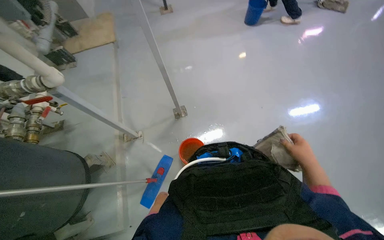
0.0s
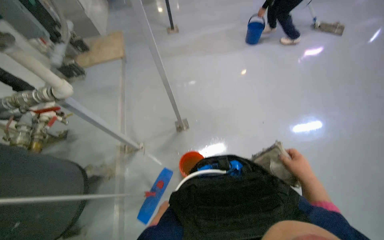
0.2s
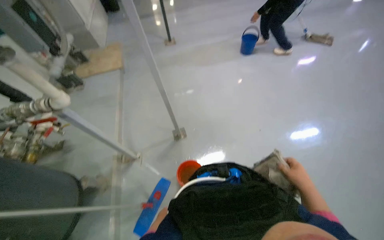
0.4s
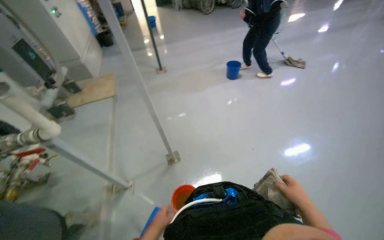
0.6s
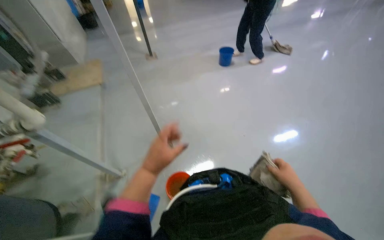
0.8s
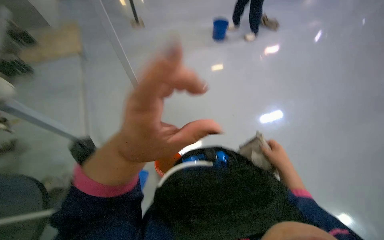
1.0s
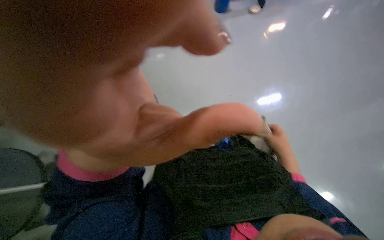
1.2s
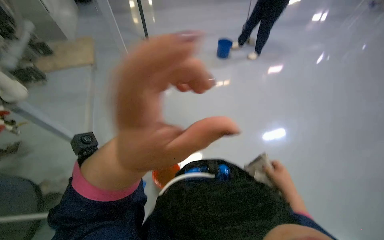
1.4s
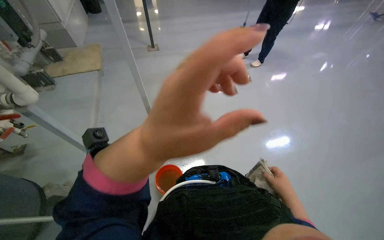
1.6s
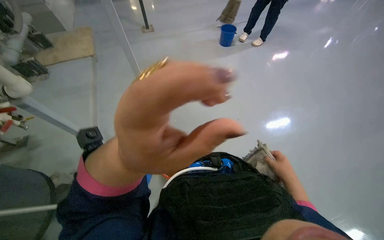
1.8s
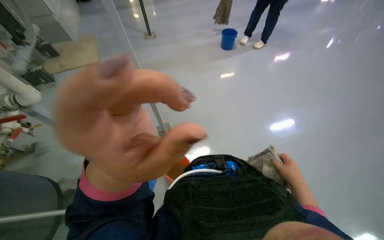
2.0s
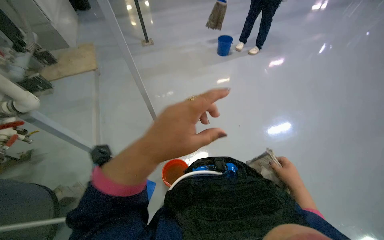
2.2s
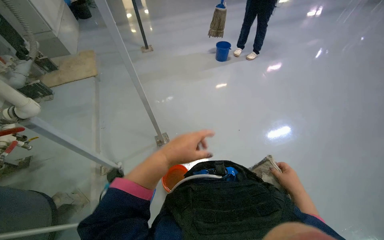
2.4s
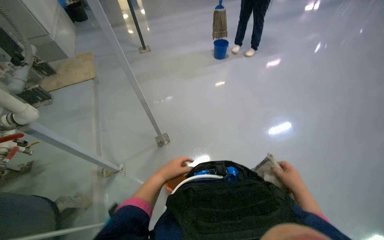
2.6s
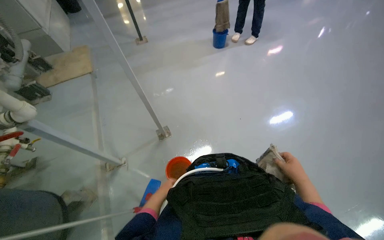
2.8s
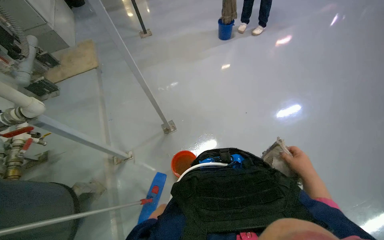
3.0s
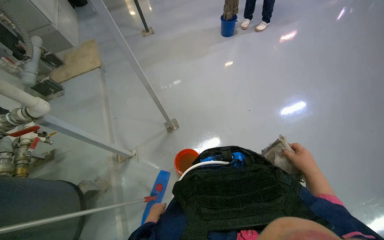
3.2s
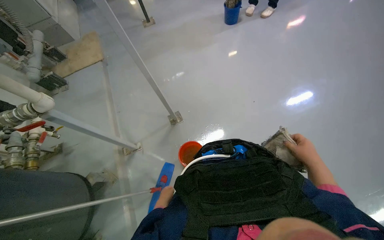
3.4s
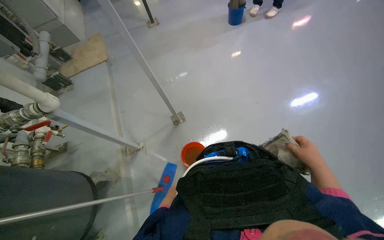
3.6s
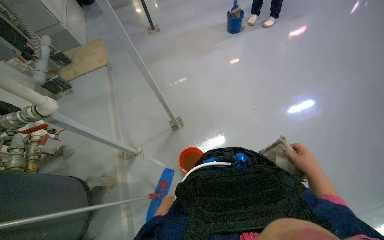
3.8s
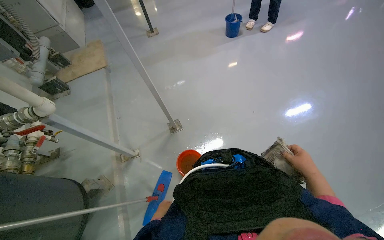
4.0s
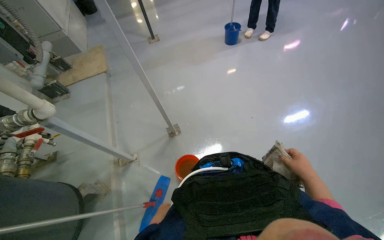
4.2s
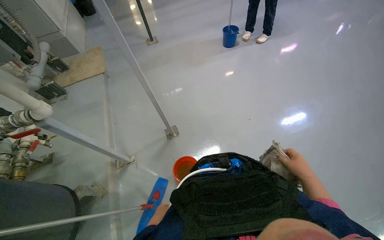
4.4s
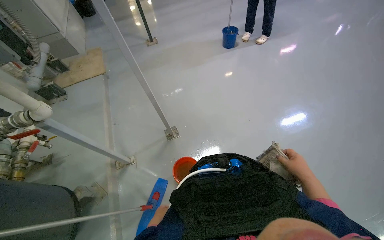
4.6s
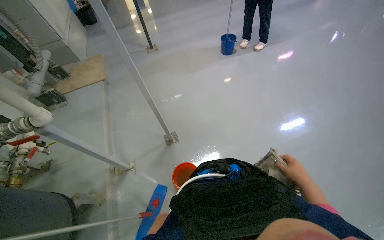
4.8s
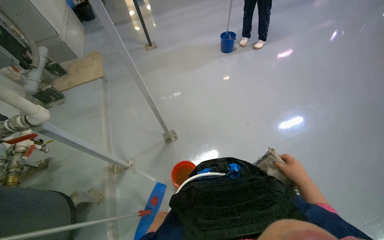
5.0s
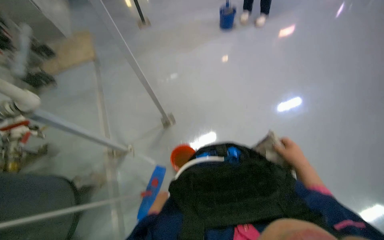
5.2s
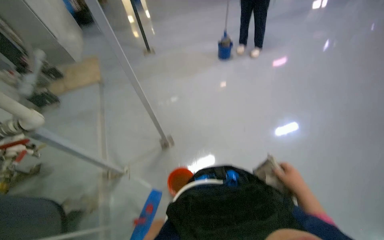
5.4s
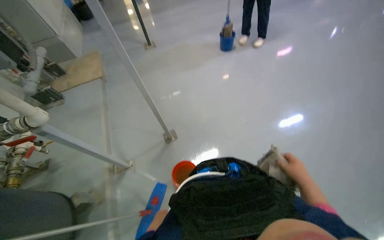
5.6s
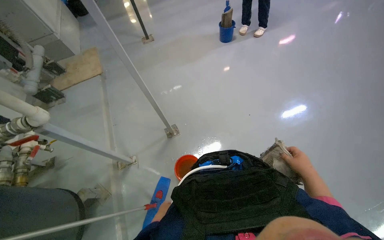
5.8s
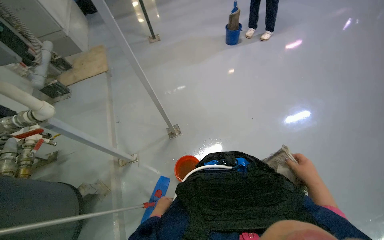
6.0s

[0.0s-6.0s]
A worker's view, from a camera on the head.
Job: wiping surfaces.
The whole recording: Wiping pipes and wall. The worker wipes the pipes and wall with a cloth.
0.0s to 1.6s: The view tilts approximately 15 degrees upward. The left hand is displaced nearer to the camera and up the picture by roughly 50 cm.

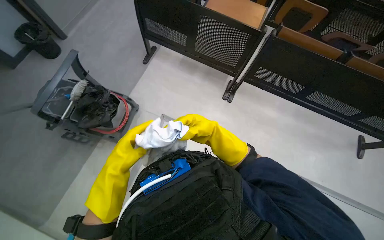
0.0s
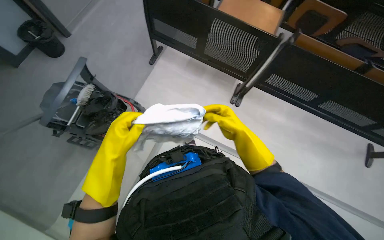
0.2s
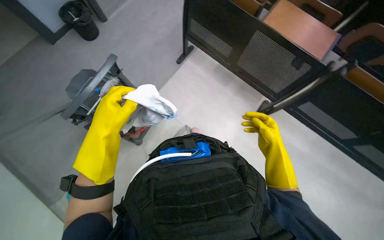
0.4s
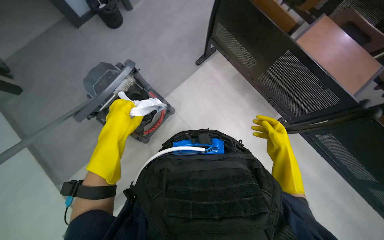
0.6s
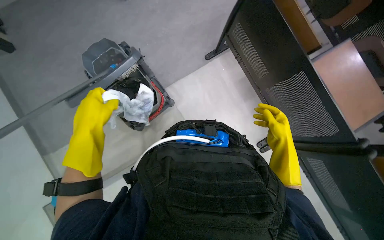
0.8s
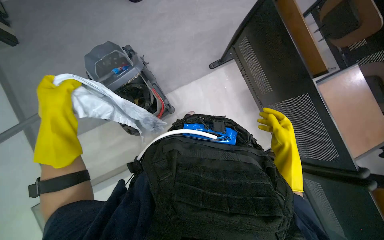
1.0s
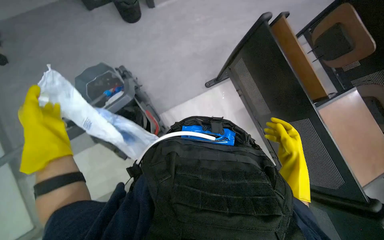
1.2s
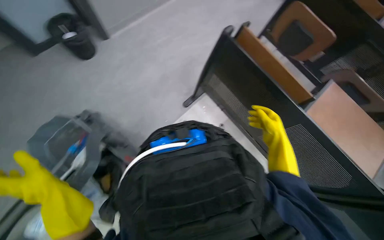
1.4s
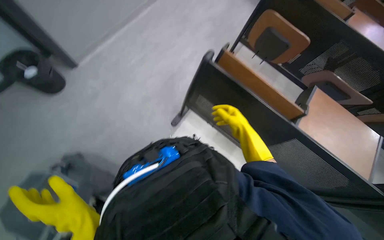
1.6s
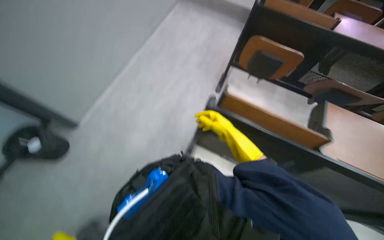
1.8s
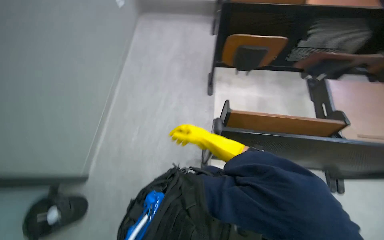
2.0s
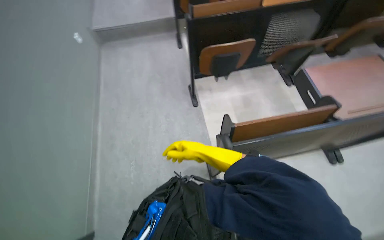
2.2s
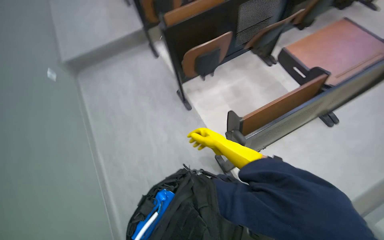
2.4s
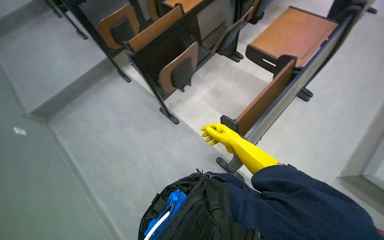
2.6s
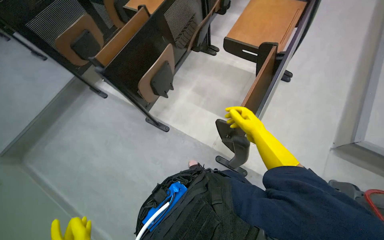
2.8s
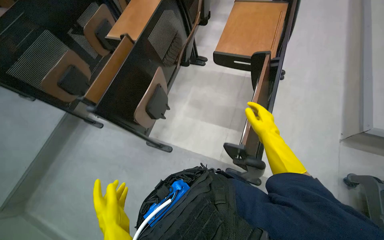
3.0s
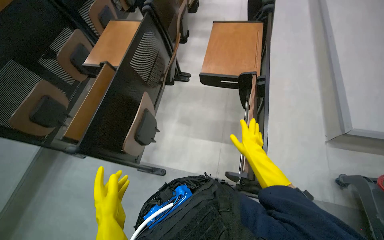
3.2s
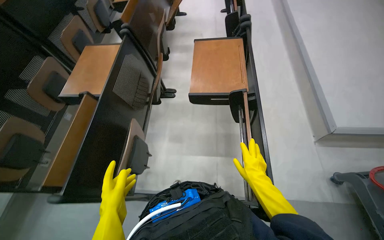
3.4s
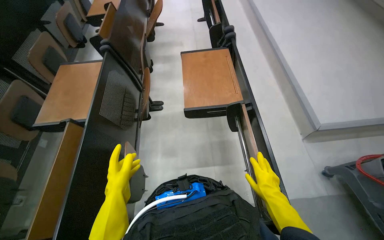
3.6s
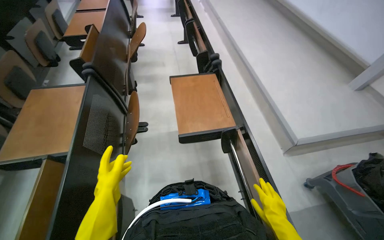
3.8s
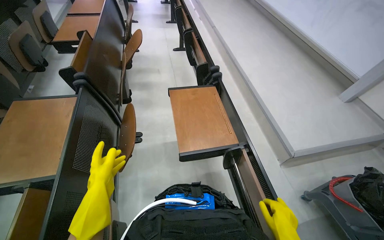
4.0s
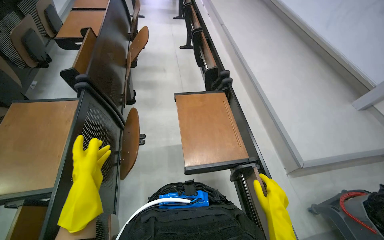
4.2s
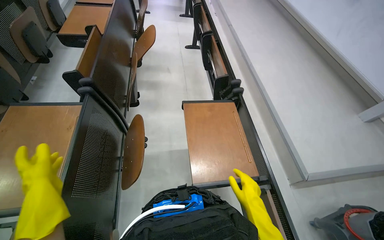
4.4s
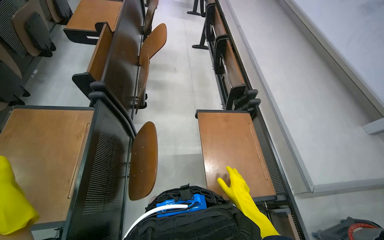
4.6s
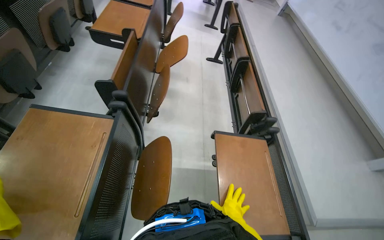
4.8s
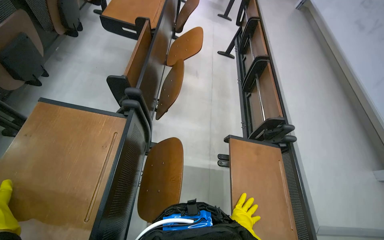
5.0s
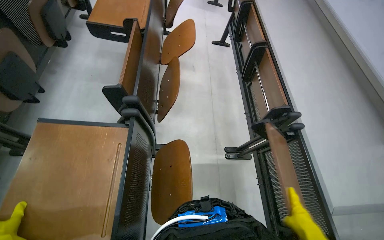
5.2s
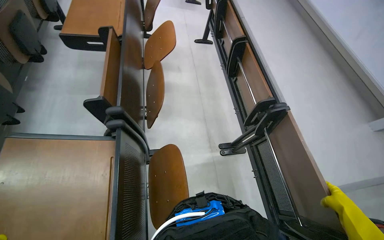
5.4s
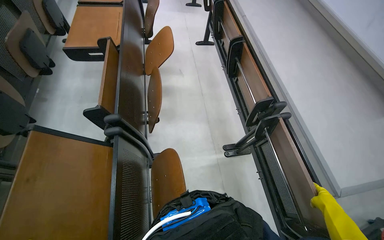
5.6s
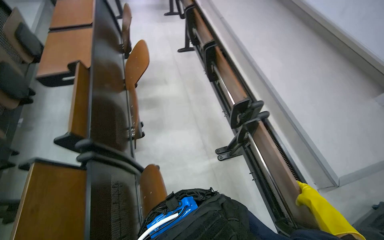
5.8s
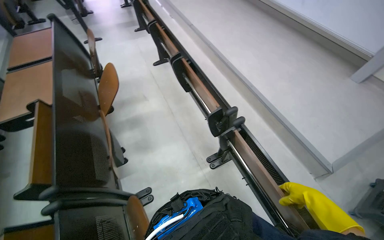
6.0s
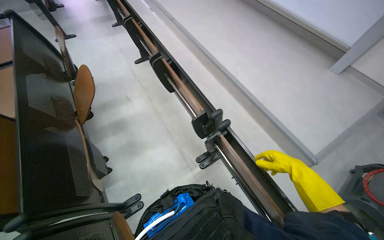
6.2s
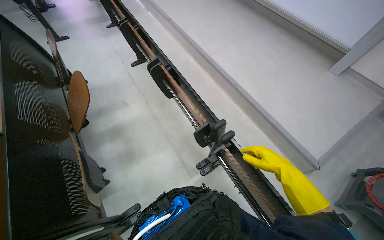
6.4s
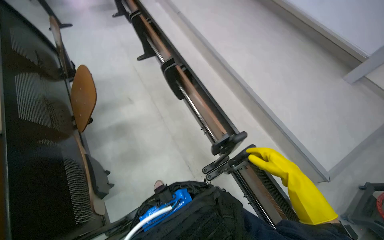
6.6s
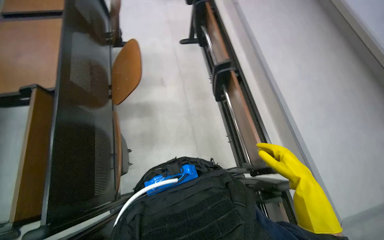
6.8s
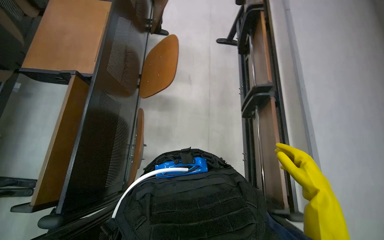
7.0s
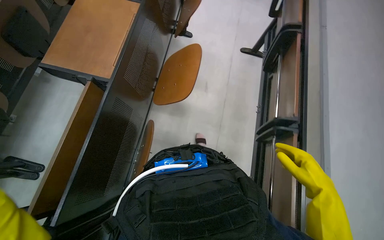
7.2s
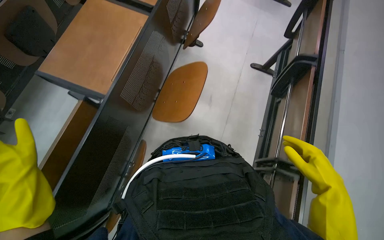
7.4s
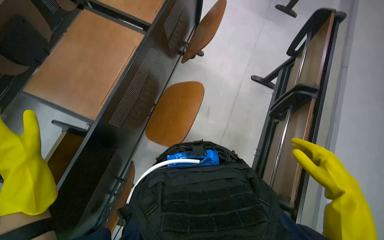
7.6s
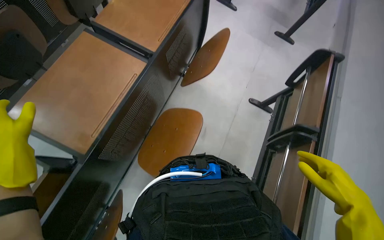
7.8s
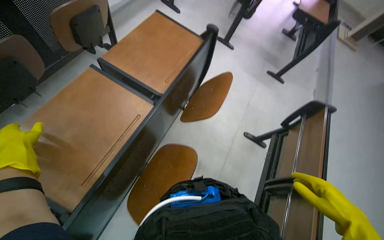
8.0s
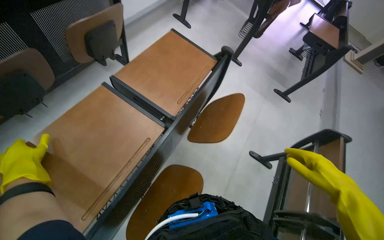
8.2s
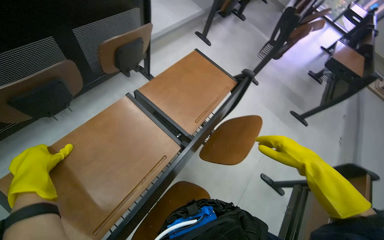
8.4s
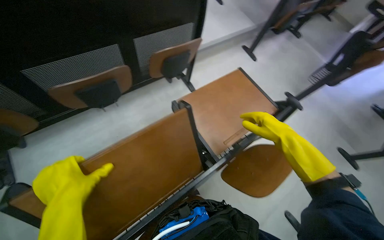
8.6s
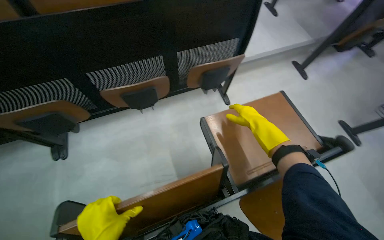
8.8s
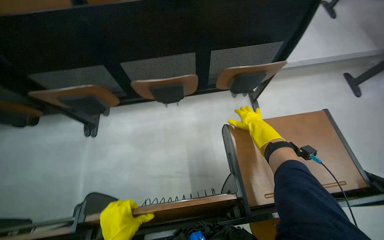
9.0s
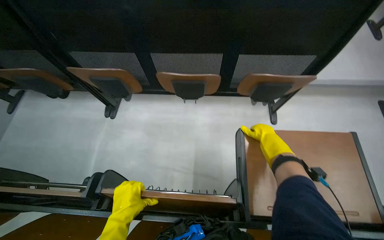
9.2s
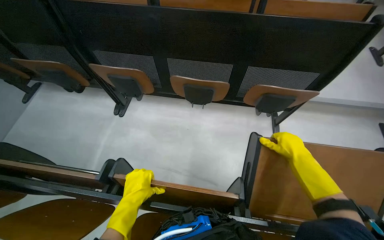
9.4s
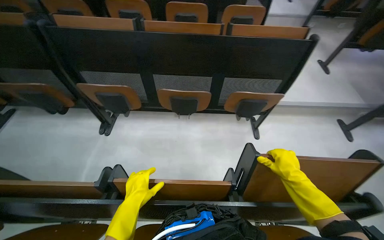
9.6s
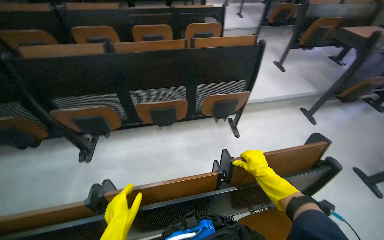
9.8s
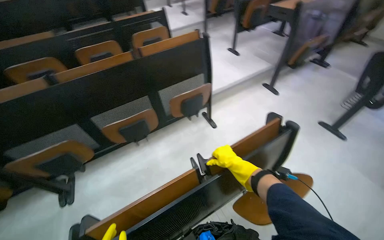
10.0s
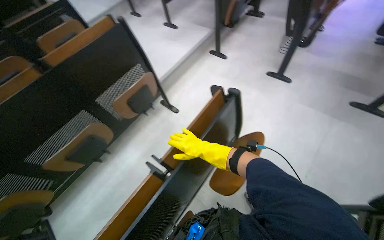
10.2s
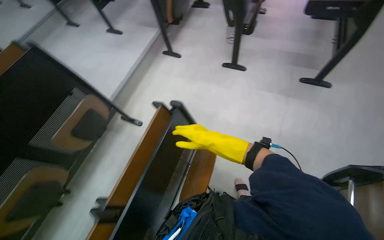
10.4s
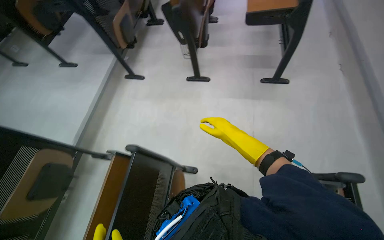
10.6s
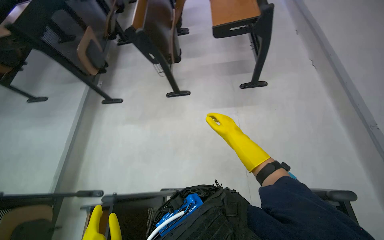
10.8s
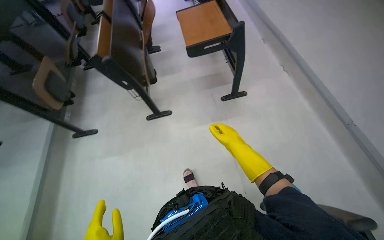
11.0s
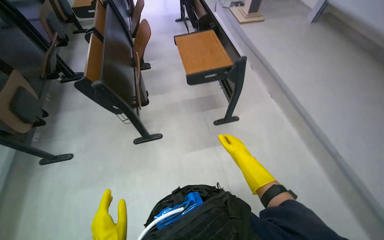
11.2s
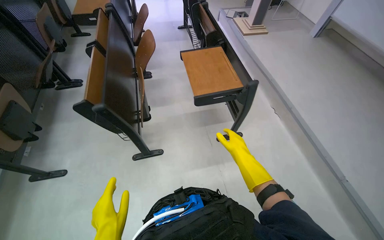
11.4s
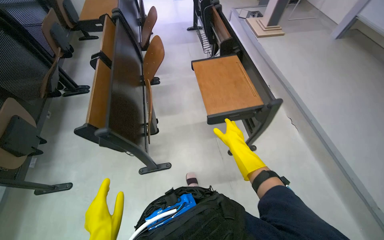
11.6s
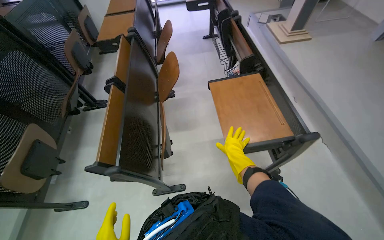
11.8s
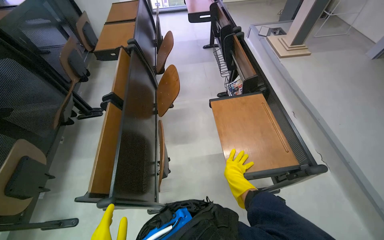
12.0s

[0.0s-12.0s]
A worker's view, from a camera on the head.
Job: organizing items.
The whole recording: Folding auditorium desks. The worker folds down the wooden desks in the auditorium.
0.0s to 1.6s: The head travels roughly 1 m.
1.6s to 3.0s: The camera is carried about 70 cm. The wearer looks roughly 110 degrees further to the right.
3.0s to 4.4s: The wearer moves some 70 cm. The wearer looks roughly 30 degrees further to the right. The camera pitches upward, by about 15 degrees.
6.0s to 7.6s: The wearer moves about 90 cm. The camera pitches downward, by about 15 degrees. The scene rotates clockwise by roughly 50 degrees.
7.6s to 9.0s: The camera is carried about 60 cm. The wearer looks roughly 60 degrees further to the left. The wearer looks some 20 degrees further upward.
9.0s to 10.4s: The wearer moves roughly 60 cm. The head rotates roughly 60 degrees to the right.
10.4s to 12.0s: The wearer moves some 1.5 m. The head turns to the right by approximately 30 degrees. The wearer looks some 15 degrees further upward.

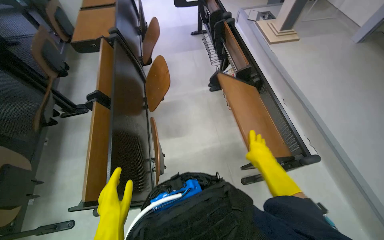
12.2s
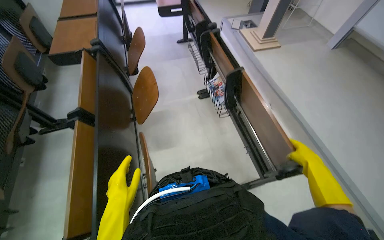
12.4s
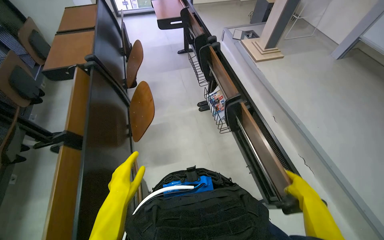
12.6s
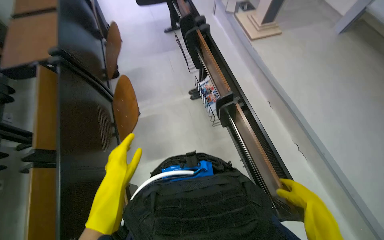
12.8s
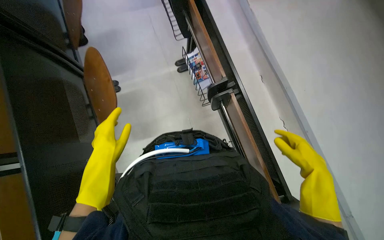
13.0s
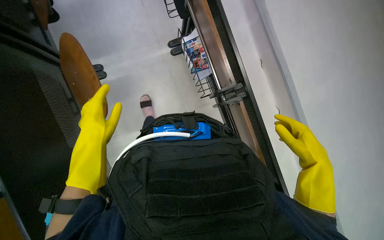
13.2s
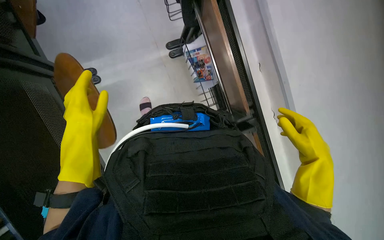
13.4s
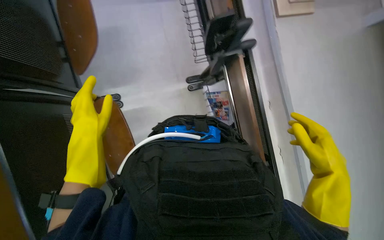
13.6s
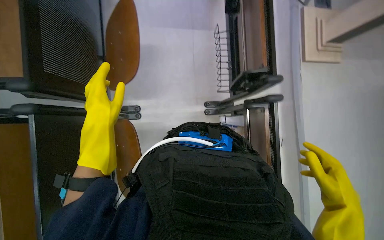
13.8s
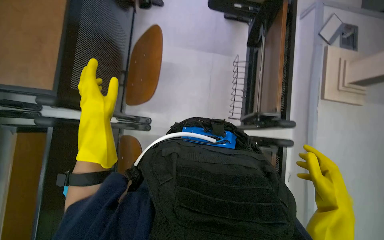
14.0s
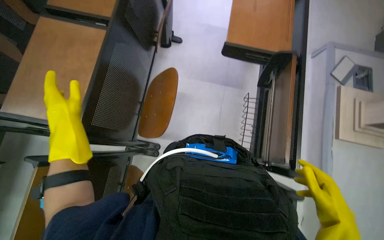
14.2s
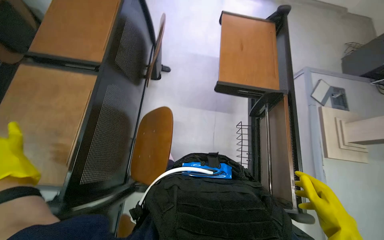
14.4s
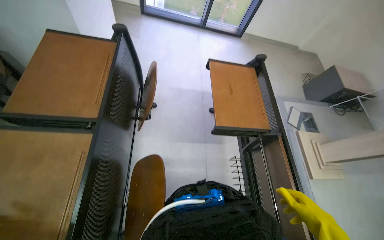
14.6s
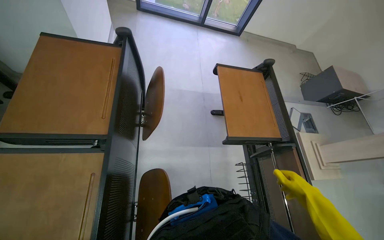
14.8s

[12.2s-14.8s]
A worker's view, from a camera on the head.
Job: organizing items.
The whole recording: Folding auditorium desks. The worker folds down the wooden desks in the auditorium.
12.2s to 13.4s: The wearer moves approximately 50 cm. The camera pitches downward, by about 25 degrees.
13.4s to 14.8s: The wearer looks about 40 degrees further upward.
